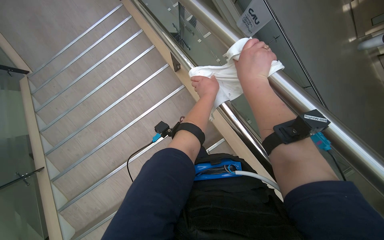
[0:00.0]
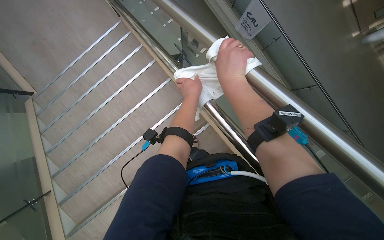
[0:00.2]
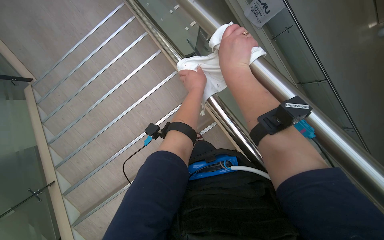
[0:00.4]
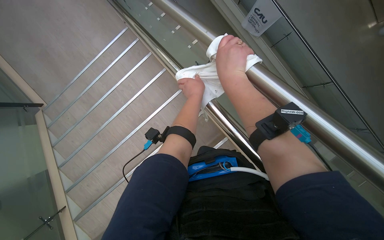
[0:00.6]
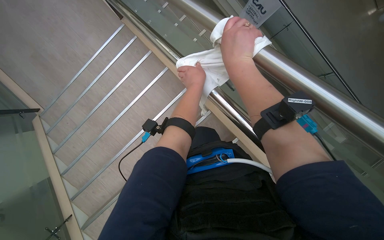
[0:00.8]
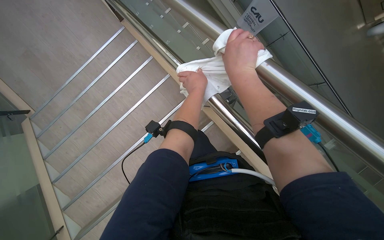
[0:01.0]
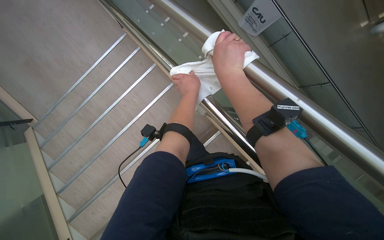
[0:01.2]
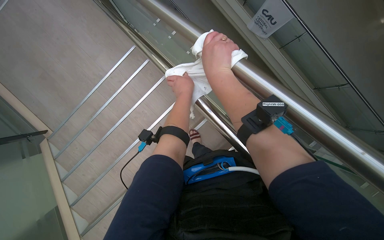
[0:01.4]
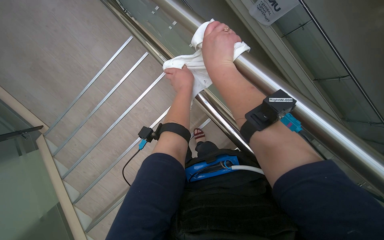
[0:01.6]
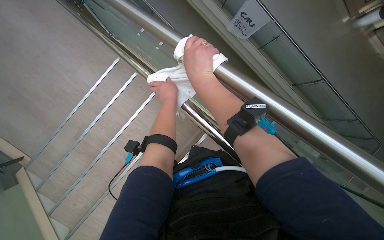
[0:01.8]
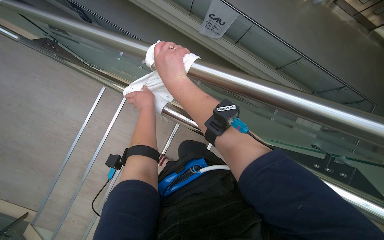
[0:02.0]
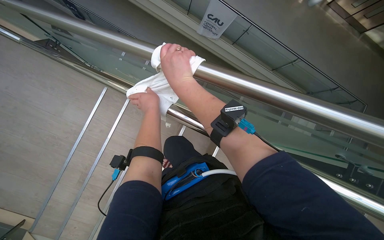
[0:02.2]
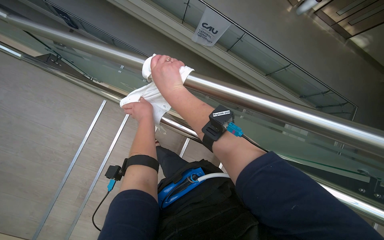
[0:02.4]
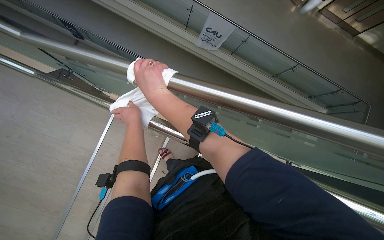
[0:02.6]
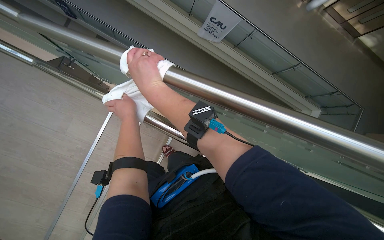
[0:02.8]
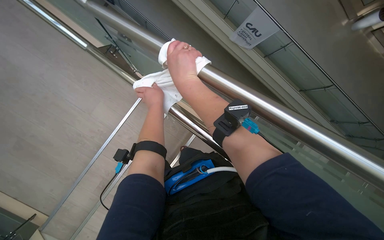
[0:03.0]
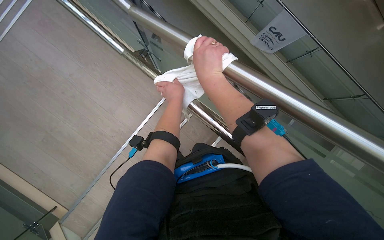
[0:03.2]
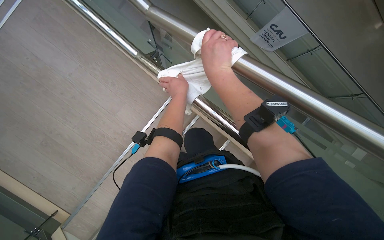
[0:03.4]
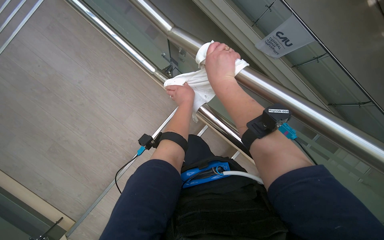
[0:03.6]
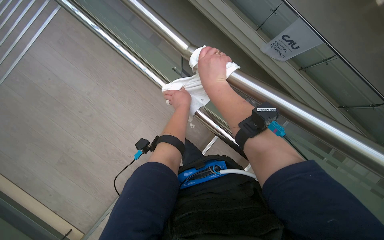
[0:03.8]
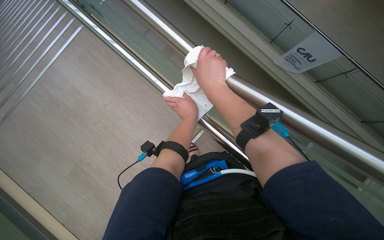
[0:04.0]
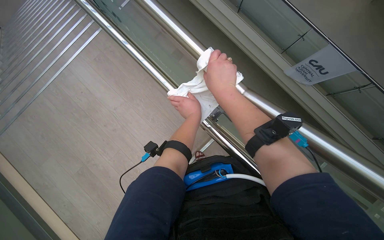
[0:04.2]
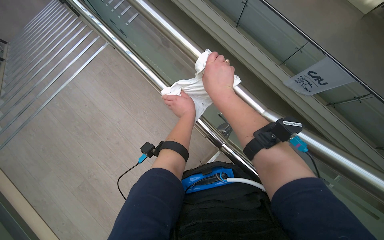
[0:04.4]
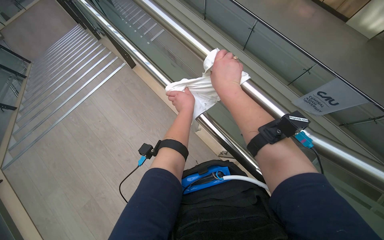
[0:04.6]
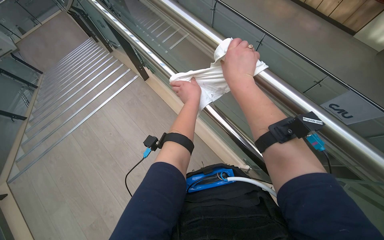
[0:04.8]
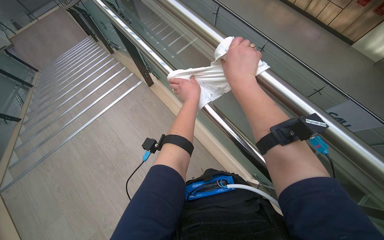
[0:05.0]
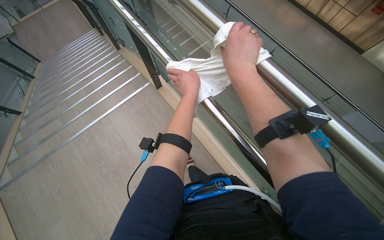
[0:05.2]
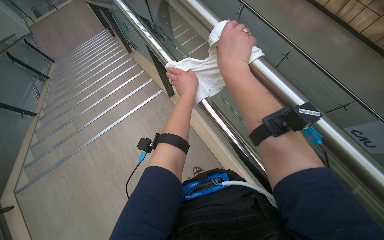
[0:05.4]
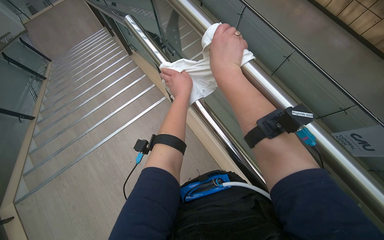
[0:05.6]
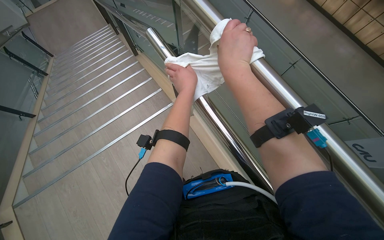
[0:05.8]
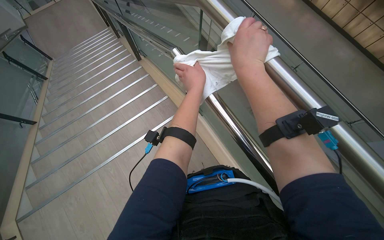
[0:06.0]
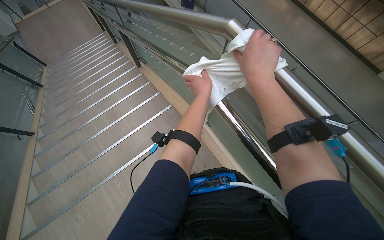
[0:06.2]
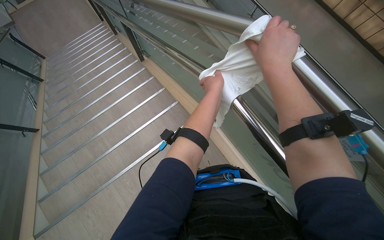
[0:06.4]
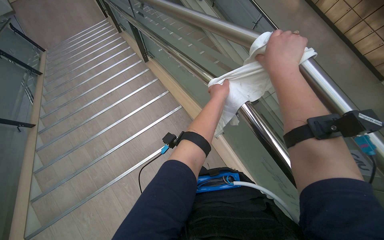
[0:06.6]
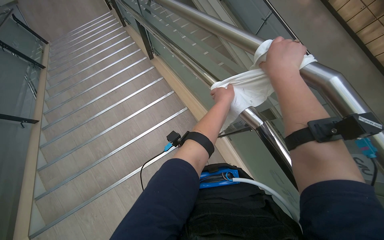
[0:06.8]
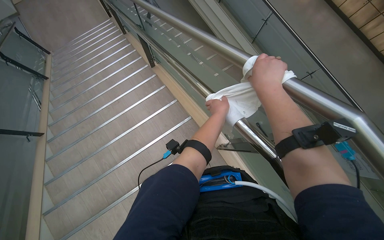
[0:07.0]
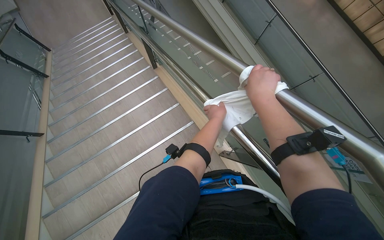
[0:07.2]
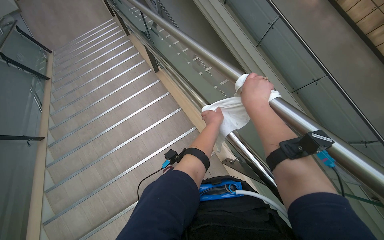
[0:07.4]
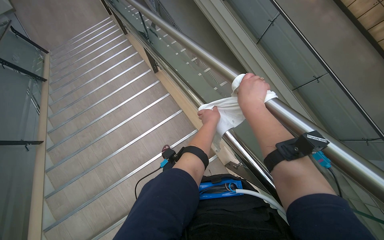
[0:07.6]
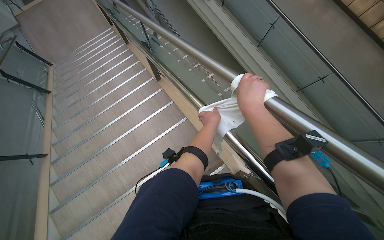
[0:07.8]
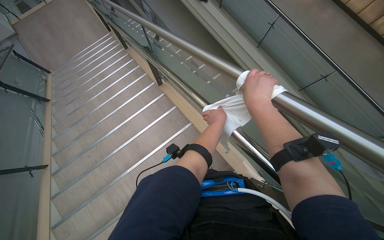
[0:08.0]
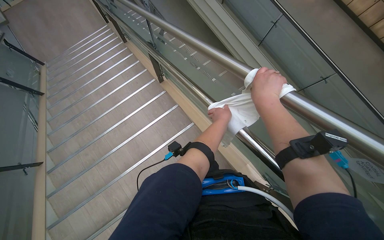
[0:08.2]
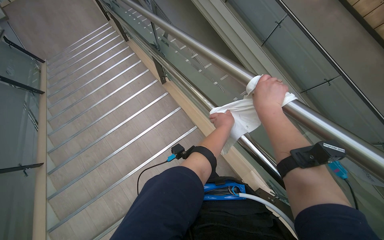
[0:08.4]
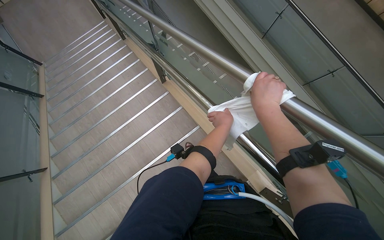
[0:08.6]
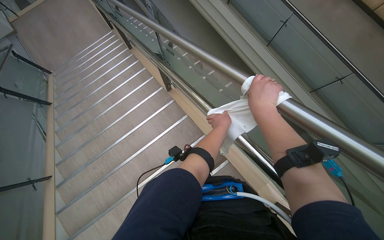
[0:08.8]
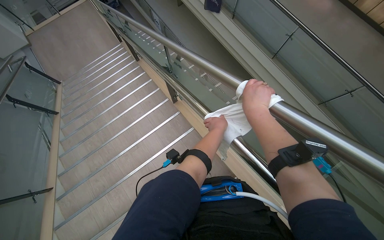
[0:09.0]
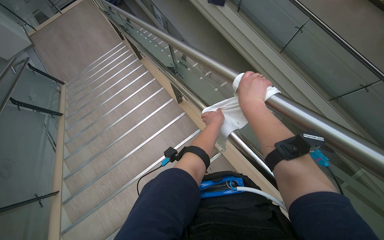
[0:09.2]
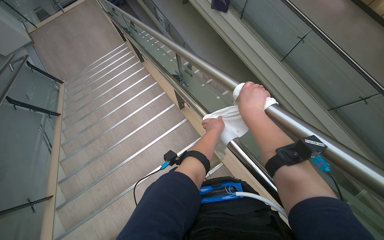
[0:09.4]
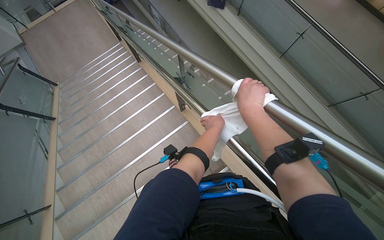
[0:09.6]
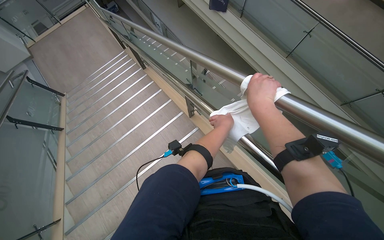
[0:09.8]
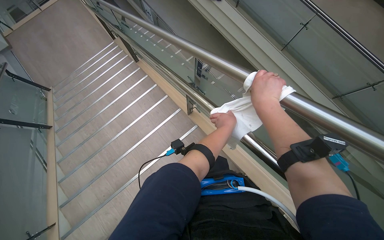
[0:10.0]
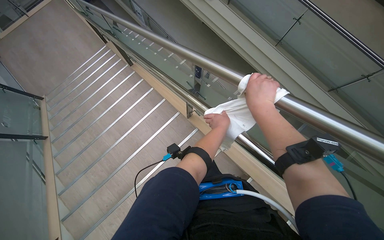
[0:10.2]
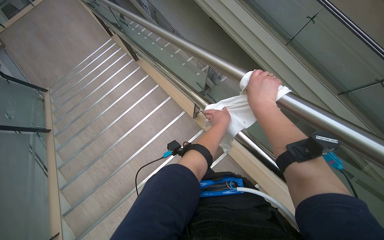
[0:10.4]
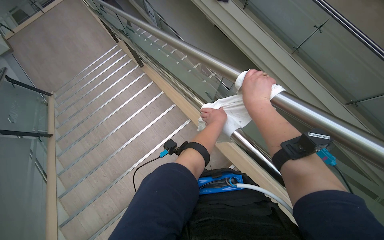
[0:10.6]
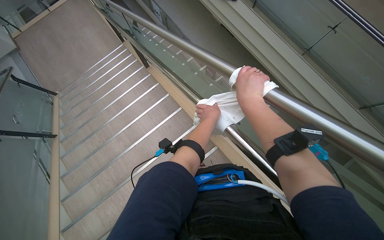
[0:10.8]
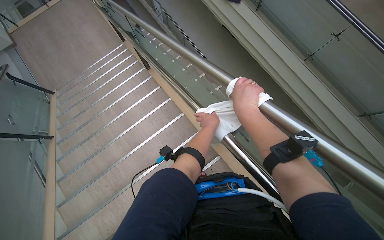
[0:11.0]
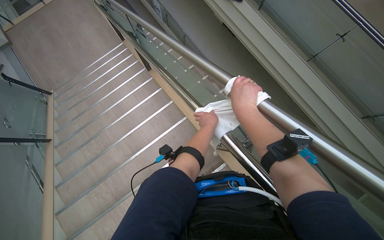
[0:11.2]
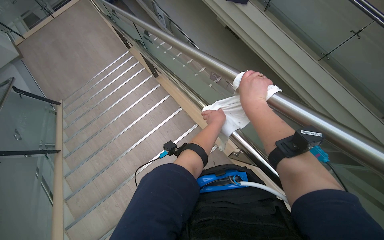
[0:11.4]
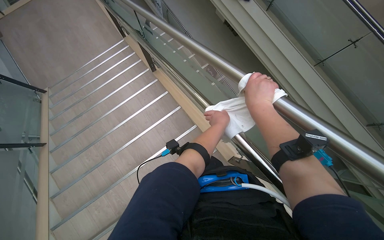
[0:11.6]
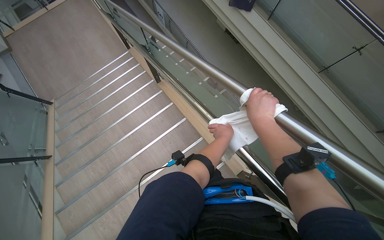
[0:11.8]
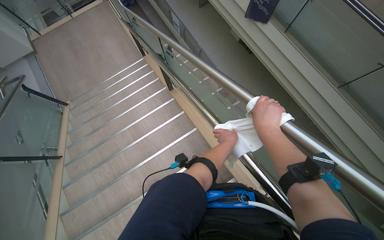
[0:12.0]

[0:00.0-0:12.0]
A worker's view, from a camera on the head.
Job: wiping surfaces.
The whole recording: Wiping metal handrail. The worker wipes the metal handrail along the staircase.
0:00.0 to 0:01.6: The two hands go some 15 cm to the left.
0:03.0 to 0:04.4: The wearer's head swings approximately 20 degrees to the left. The wearer looks roughly 15 degrees further upward.
0:04.4 to 0:06.0: The camera pitches upward, by roughly 10 degrees. The hands both shift up the picture by approximately 10 cm.
0:06.0 to 0:07.6: The head travels roughly 60 cm.
0:07.6 to 0:09.0: The camera is carried roughly 50 cm.
0:09.0 to 0:10.4: The wearer moves roughly 60 cm.
0:10.4 to 0:12.0: The camera travels some 70 cm.

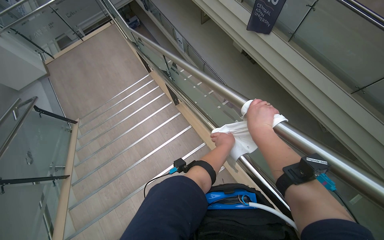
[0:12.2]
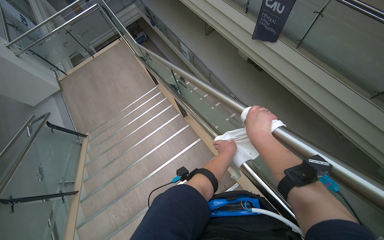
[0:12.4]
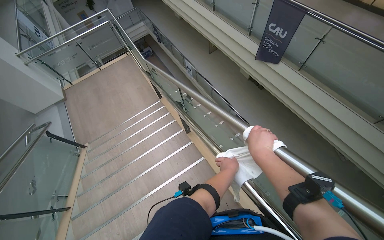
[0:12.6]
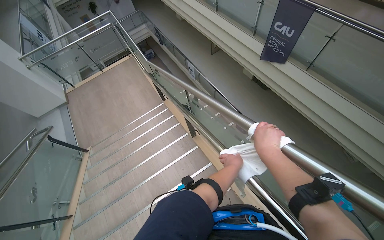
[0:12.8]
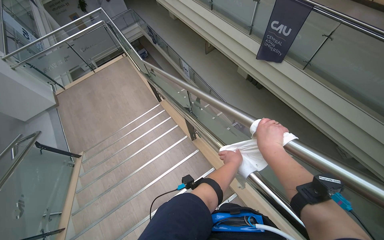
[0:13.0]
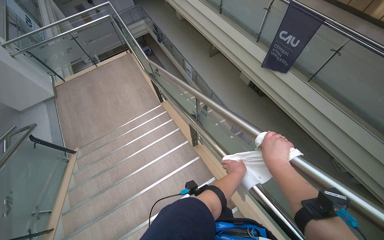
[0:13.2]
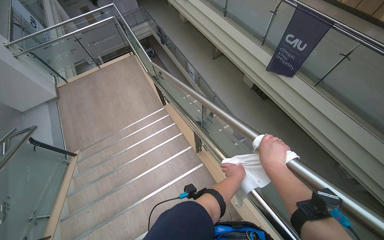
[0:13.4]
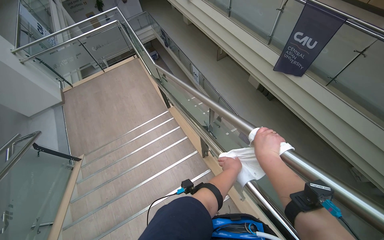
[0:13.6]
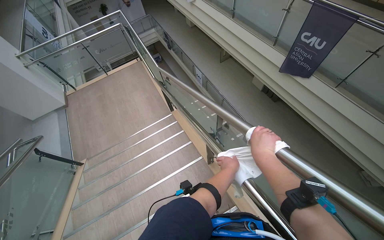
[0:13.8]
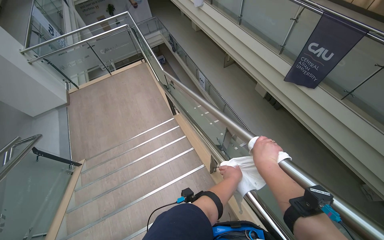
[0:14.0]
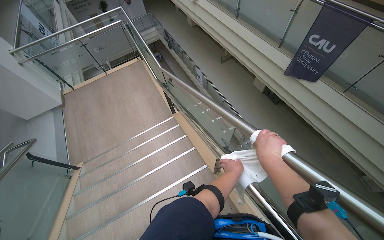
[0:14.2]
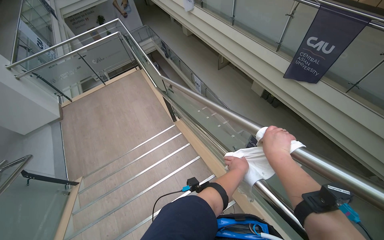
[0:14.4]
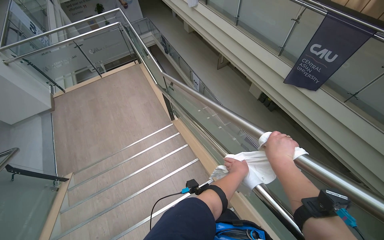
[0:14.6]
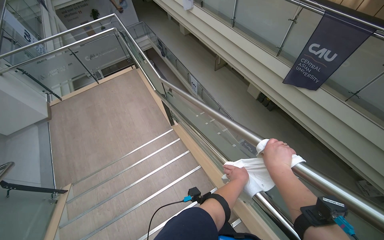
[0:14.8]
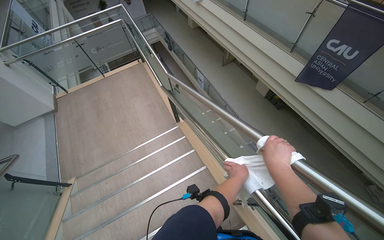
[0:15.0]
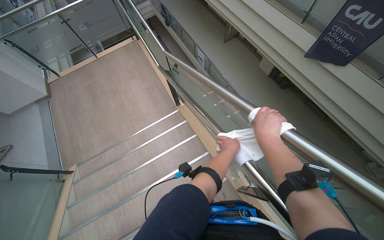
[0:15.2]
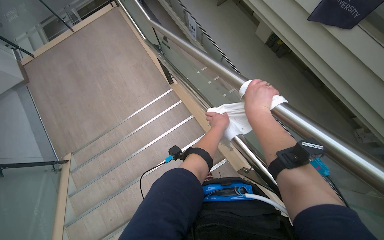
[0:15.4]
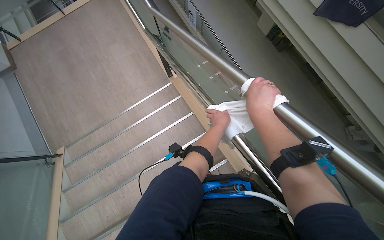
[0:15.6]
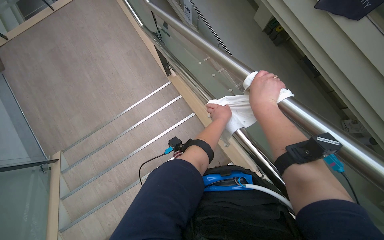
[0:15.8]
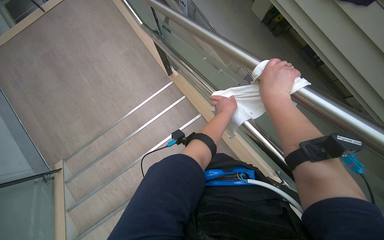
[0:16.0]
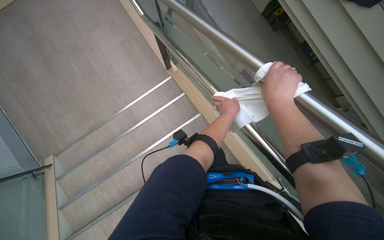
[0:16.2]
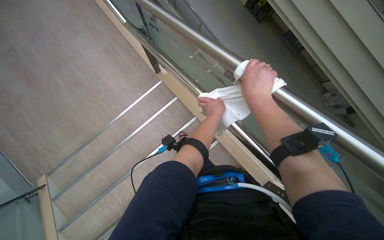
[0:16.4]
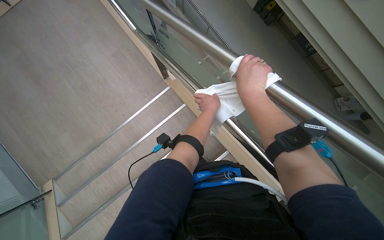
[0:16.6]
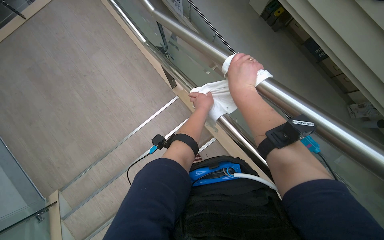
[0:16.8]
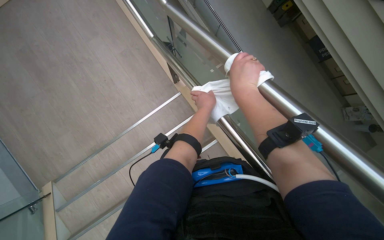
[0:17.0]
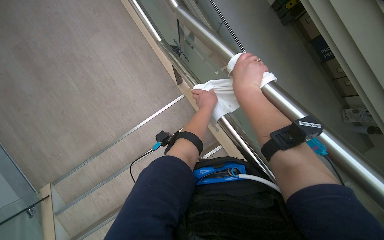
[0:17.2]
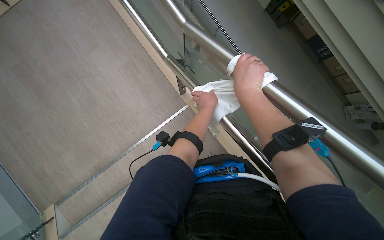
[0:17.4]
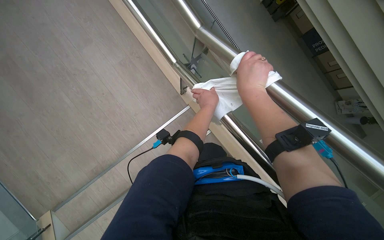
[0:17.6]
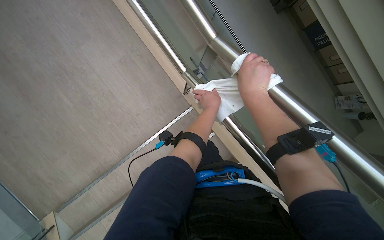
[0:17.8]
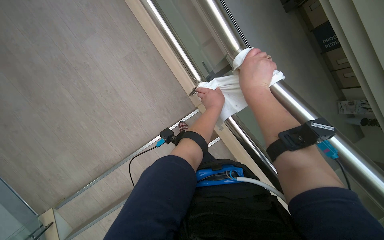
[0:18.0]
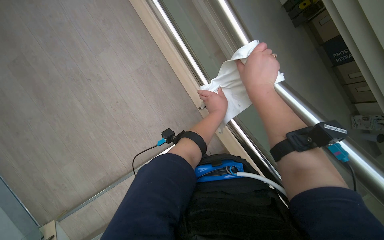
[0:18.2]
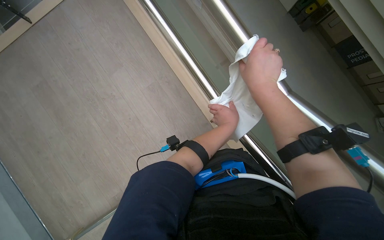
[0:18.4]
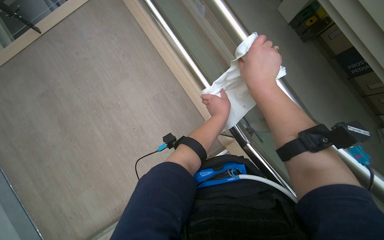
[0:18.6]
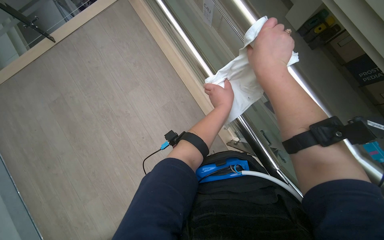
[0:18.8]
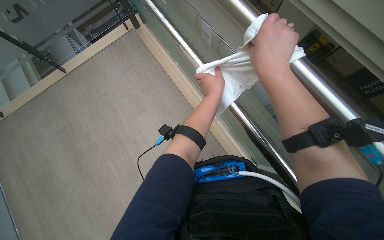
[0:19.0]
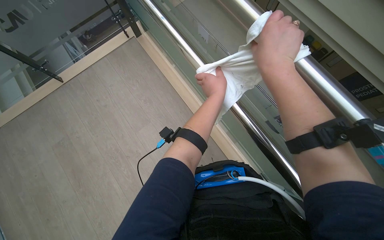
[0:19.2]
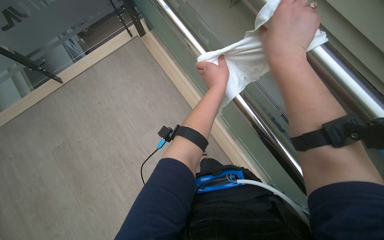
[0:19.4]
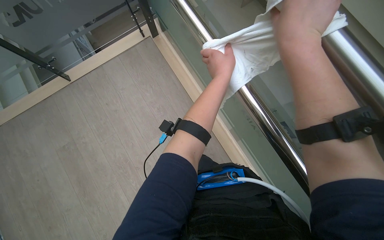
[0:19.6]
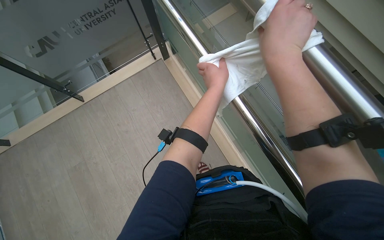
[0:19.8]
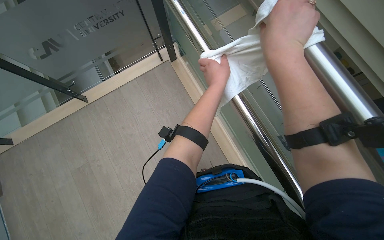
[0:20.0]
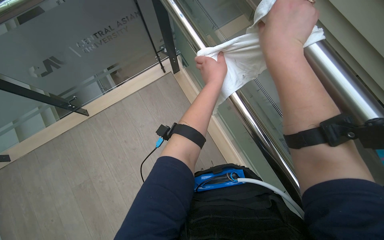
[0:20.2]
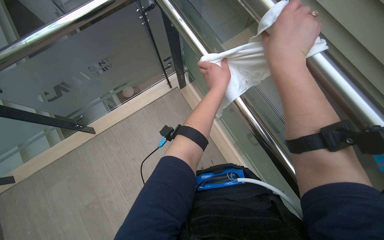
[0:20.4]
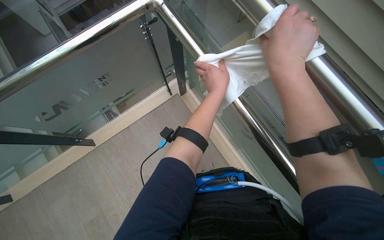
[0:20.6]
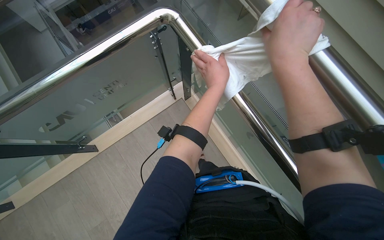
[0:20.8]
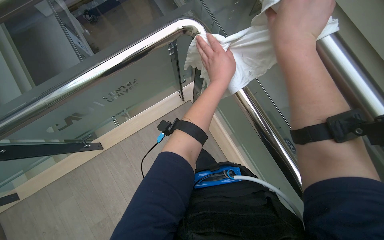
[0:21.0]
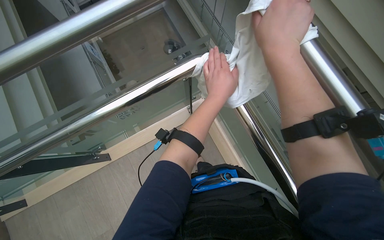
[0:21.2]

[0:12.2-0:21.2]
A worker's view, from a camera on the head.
Job: wiping surfaces.
The whole recording: Wiping metal handrail. The worker wipes the metal handrail along the staircase.
0:12.2 to 0:13.8: The head travels about 70 cm.
0:13.8 to 0:15.2: The camera travels some 60 cm.
0:15.2 to 0:16.6: The wearer moves about 50 cm. The camera pitches downward, by approximately 15 degrees.
0:16.6 to 0:18.2: The hands work in one place, with small movements.
0:18.2 to 0:19.8: The camera pitches upward, by approximately 30 degrees. The left hand shifts about 10 cm up the picture.
